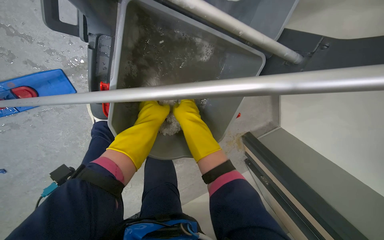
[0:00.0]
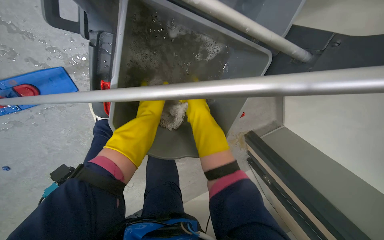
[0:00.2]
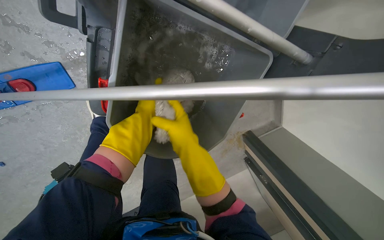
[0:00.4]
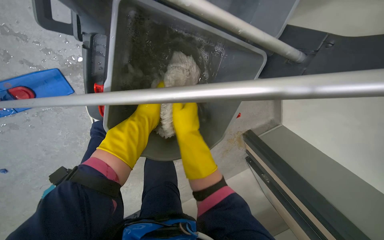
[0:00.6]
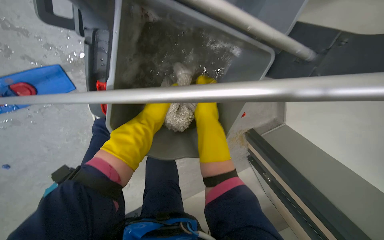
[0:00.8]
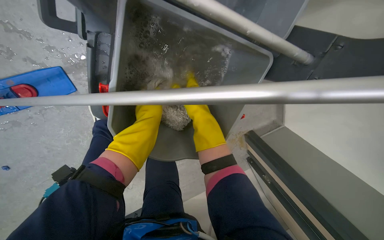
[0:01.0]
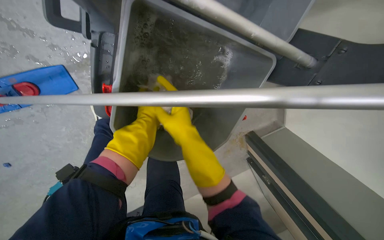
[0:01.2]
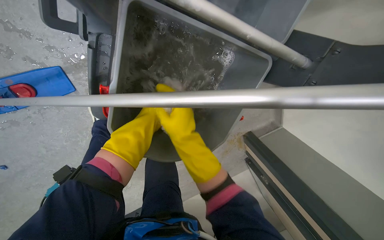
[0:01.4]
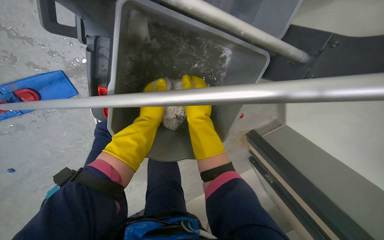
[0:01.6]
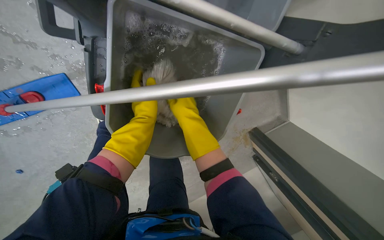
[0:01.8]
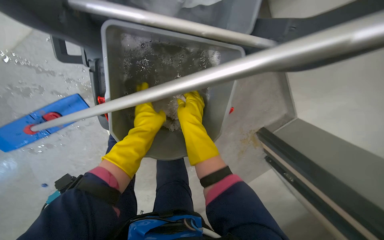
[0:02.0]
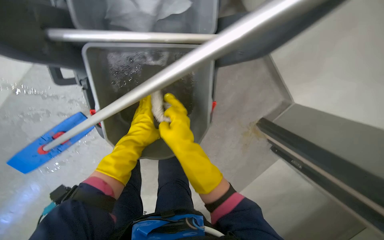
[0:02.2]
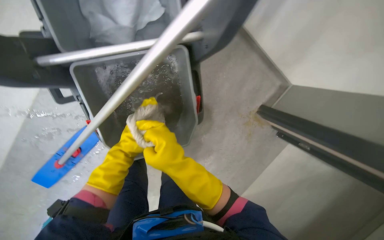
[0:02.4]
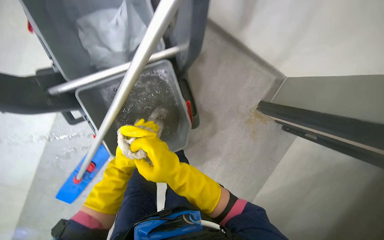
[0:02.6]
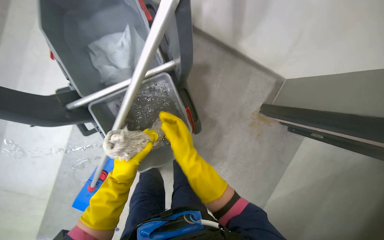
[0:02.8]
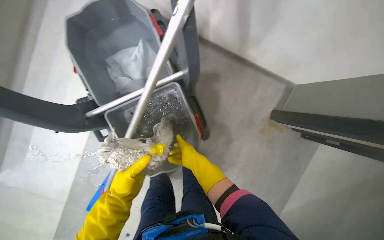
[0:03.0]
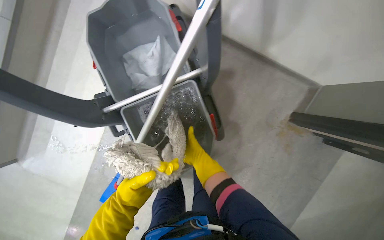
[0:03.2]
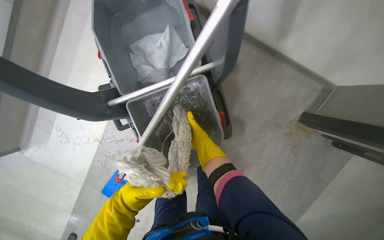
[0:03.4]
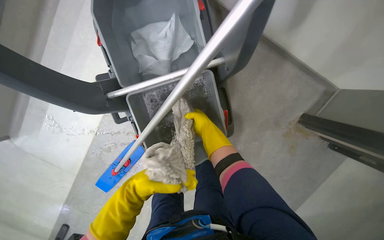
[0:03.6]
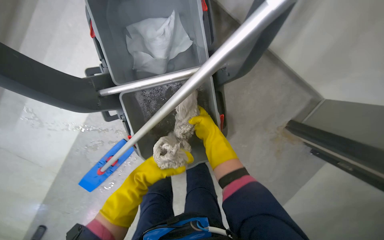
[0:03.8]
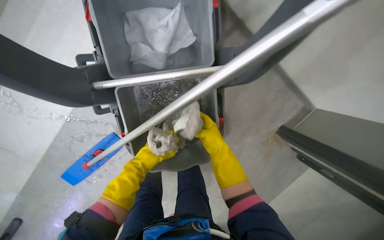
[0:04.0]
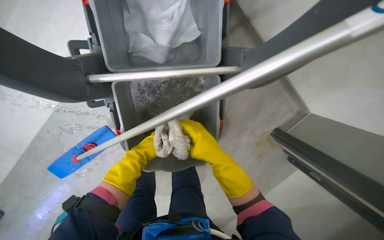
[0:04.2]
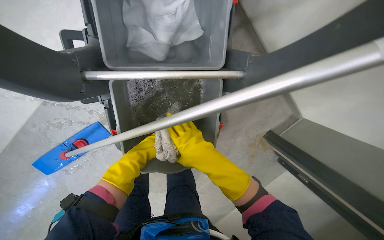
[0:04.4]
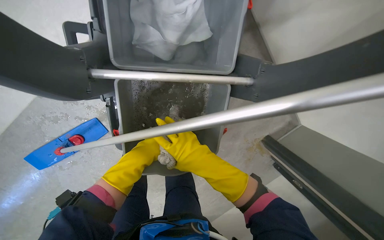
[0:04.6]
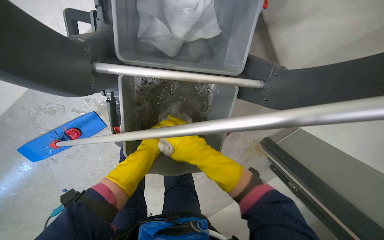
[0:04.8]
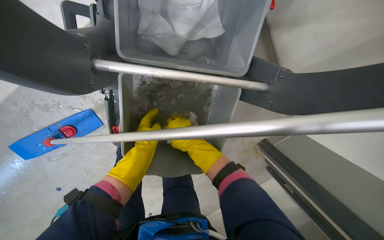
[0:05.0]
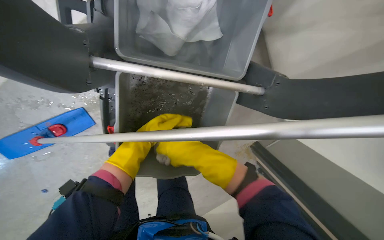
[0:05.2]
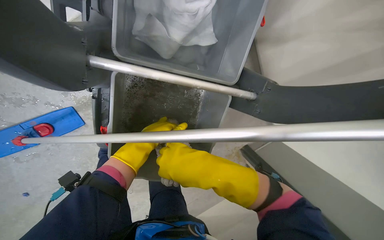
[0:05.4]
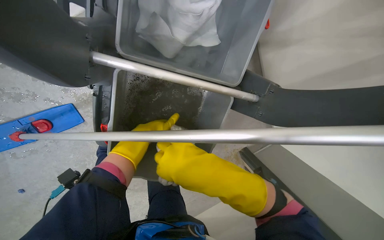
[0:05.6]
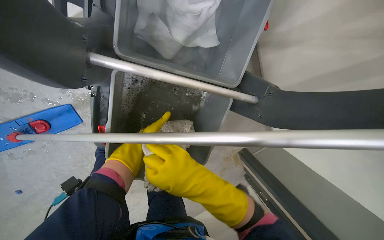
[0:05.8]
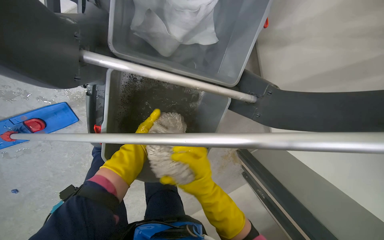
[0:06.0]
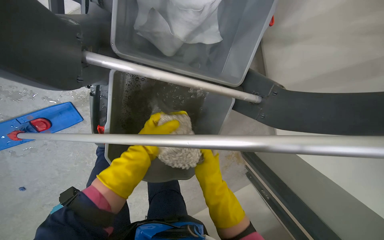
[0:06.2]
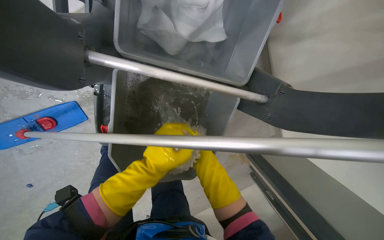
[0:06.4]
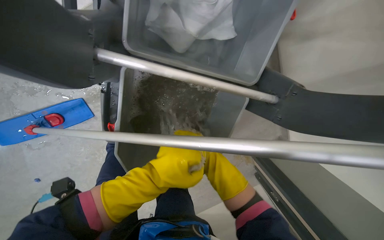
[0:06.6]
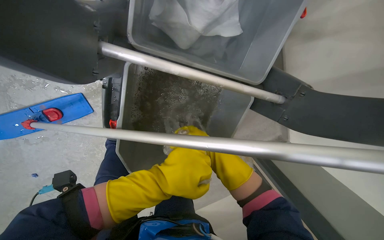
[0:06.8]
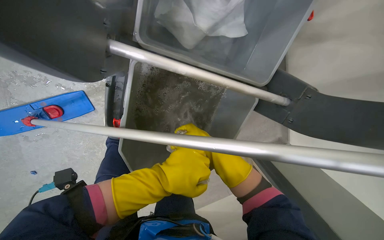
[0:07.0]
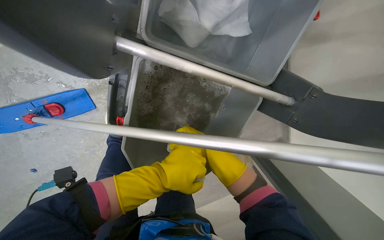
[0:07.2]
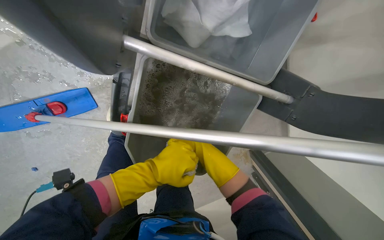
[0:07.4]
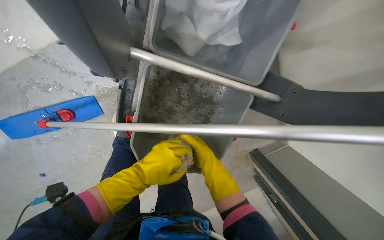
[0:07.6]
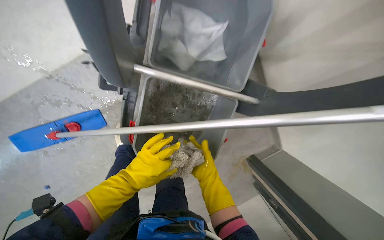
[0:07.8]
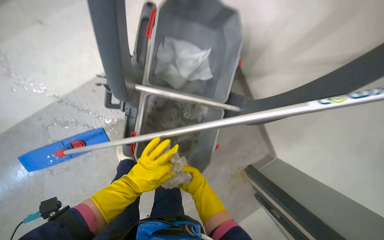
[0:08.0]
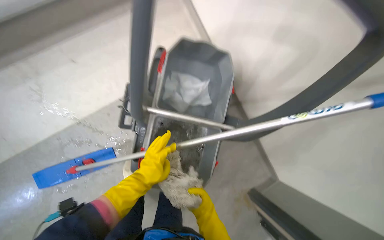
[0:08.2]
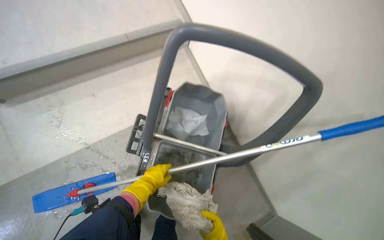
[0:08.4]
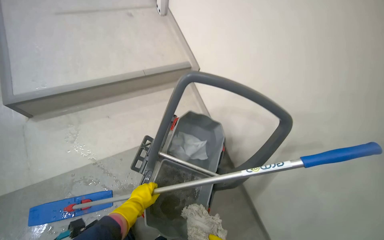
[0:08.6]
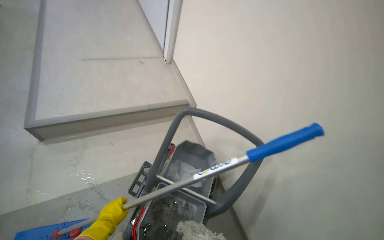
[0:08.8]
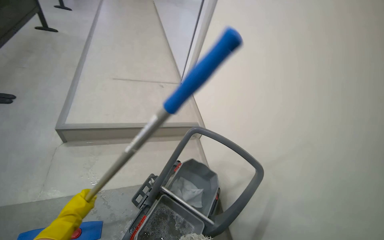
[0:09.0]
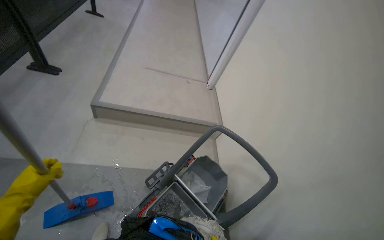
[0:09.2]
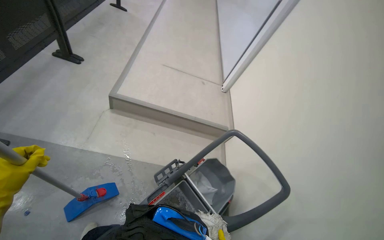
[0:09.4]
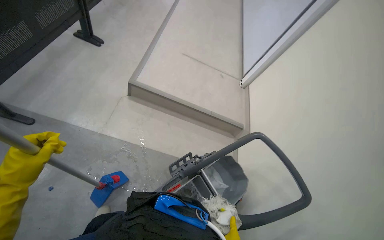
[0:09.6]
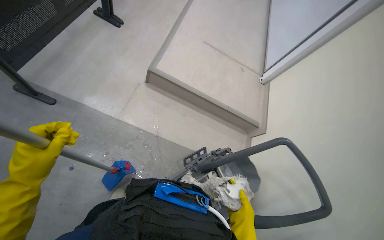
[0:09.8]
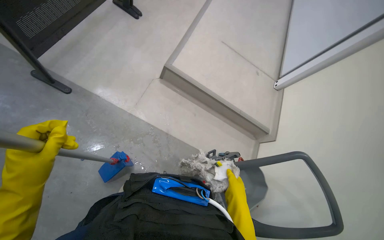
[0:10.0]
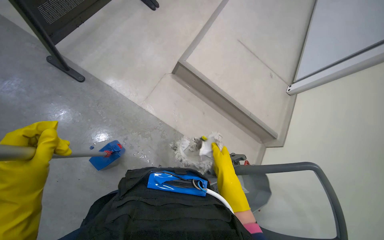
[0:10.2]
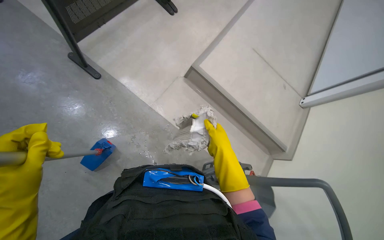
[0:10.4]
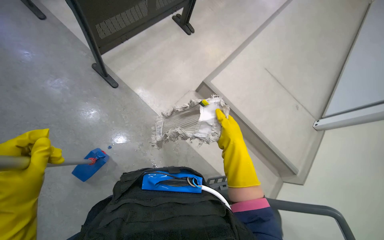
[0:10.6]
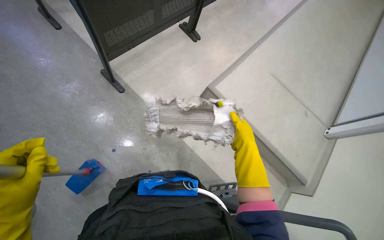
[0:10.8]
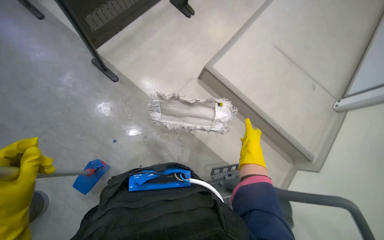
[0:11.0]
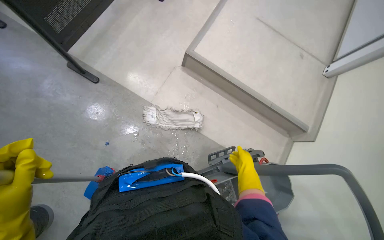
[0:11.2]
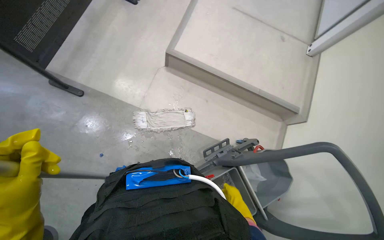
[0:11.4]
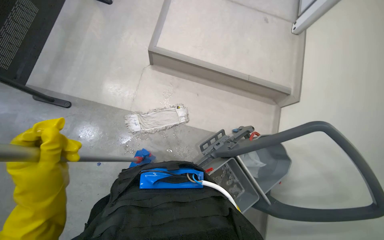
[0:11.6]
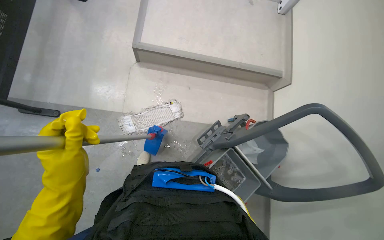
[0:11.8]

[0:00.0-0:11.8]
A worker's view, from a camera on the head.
Job: preparing cleaning supplies.
The whole recording: Cleaning mop head. The worker removes the mop head from the mop and cleans it in a bucket.
0.0 to 1.4 s: The right hand shifts about 10 cm nearer to the camera.
1.4 to 3.0 s: The view pans to the left by some 30 degrees. The camera pitches upward, by approximately 15 degrees. Everything in view rotates some 35 degrees counterclockwise.
3.0 to 4.4 s: The view tips downward by approximately 10 degrees. The right hand shifts about 10 cm nearer to the camera.
4.4 to 6.0 s: The right hand swings nearer and farther, some 25 cm each way, with 2 reversals.
6.0 to 7.4 s: The right hand travels farther from the camera by roughly 10 cm.
7.4 to 8.8 s: The camera travels about 60 cm. The view tilts some 65 degrees upward.
8.8 to 10.4 s: The camera travels about 50 cm. The head turns to the left by roughly 55 degrees.
10.4 to 11.8 s: The scene rotates counterclockwise by approximately 30 degrees.

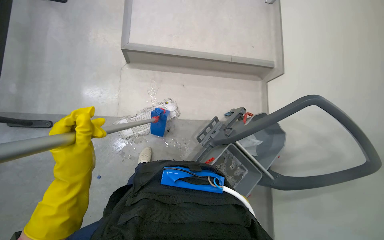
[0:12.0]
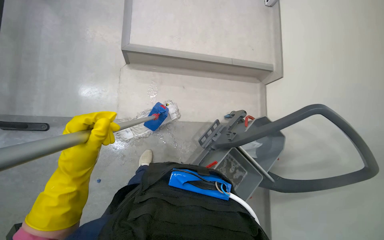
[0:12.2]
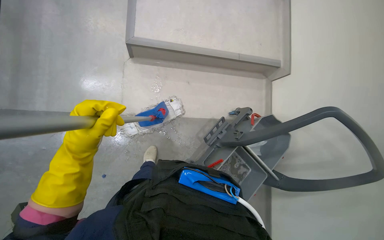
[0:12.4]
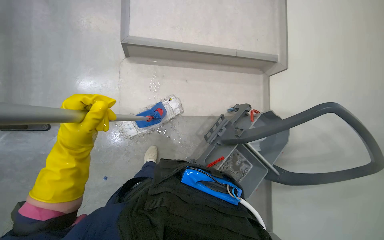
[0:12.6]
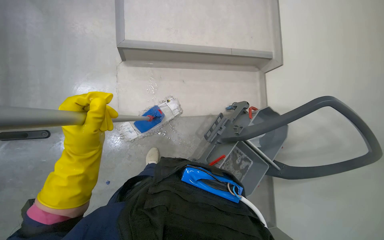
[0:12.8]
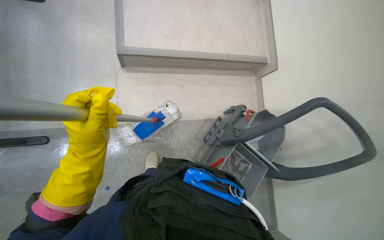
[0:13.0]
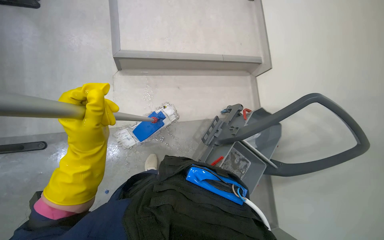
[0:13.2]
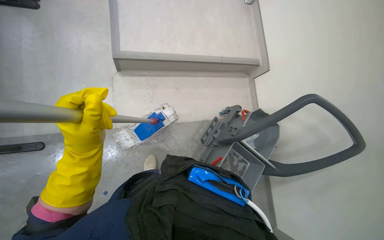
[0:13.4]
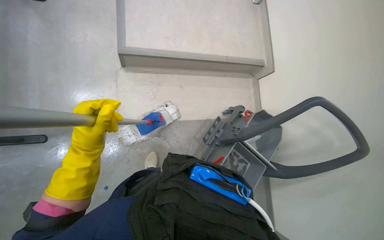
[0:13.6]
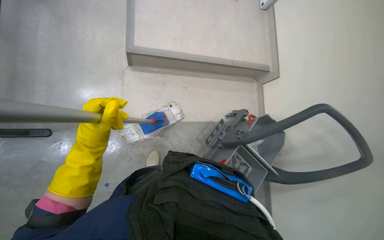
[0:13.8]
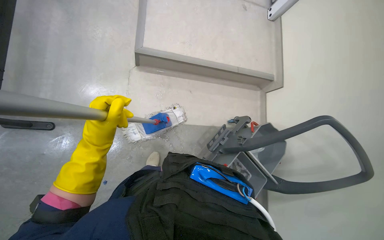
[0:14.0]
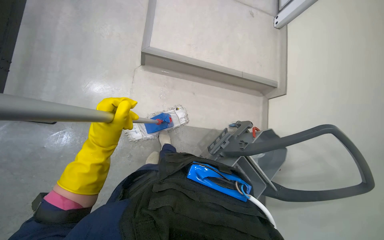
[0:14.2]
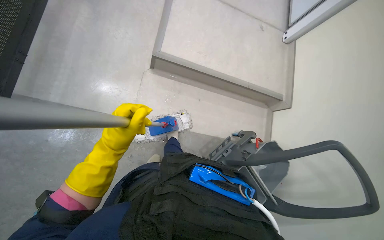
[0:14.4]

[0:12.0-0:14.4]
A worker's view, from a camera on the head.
Job: preparing cleaning supplies.
The whole recording: Cleaning mop head. The worker removes the mop head from the mop and cleans it in a bucket.
12.0 to 13.2 s: The left hand is displaced up the picture by approximately 10 cm.

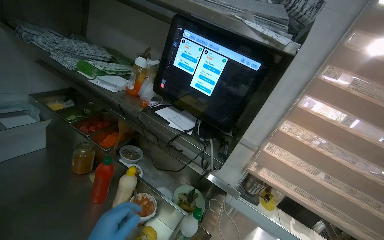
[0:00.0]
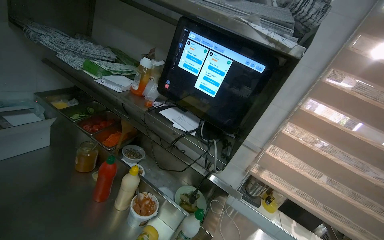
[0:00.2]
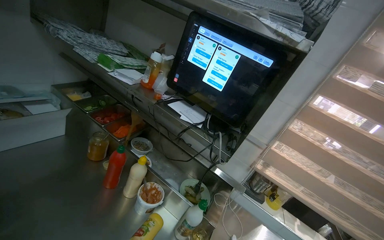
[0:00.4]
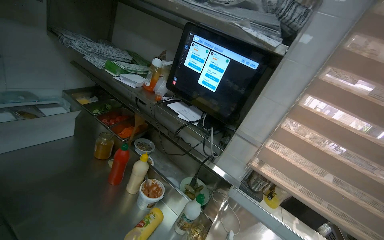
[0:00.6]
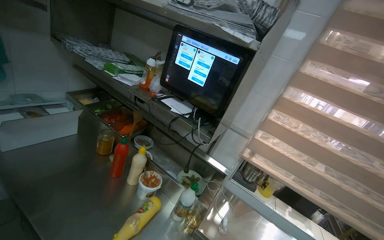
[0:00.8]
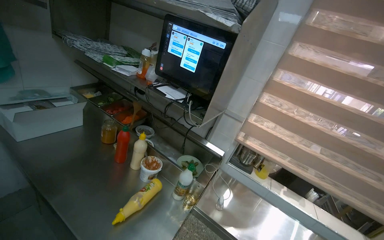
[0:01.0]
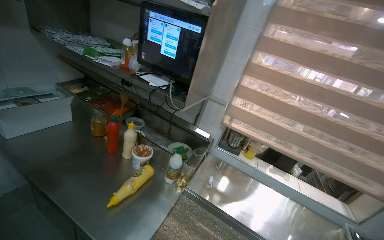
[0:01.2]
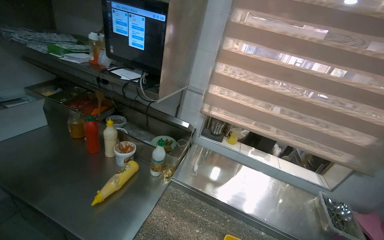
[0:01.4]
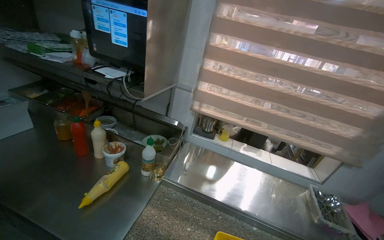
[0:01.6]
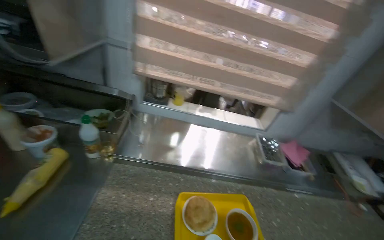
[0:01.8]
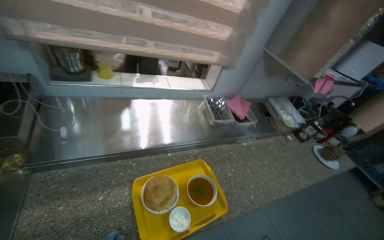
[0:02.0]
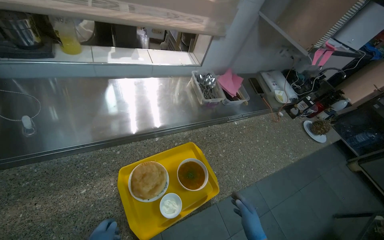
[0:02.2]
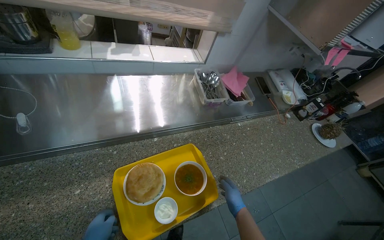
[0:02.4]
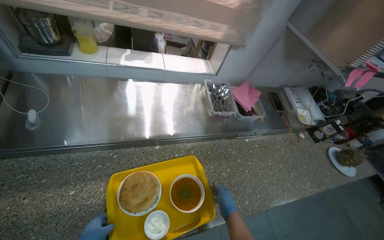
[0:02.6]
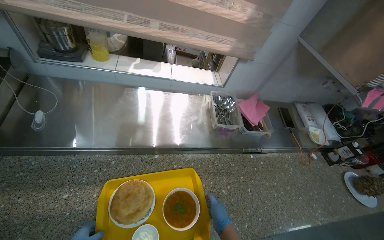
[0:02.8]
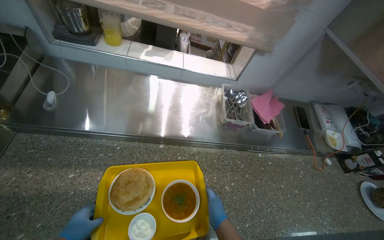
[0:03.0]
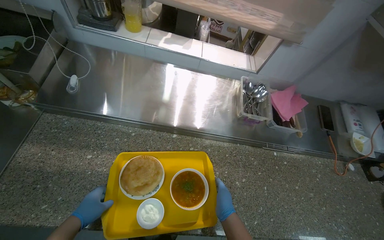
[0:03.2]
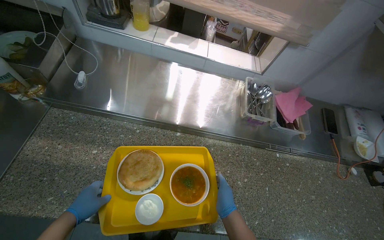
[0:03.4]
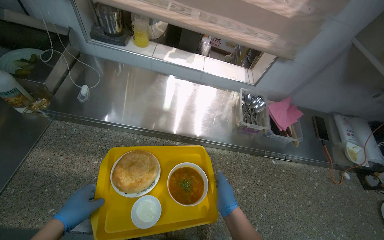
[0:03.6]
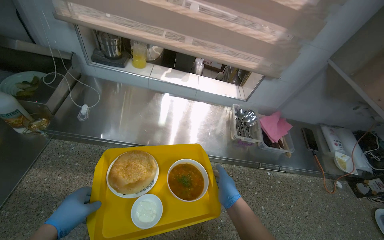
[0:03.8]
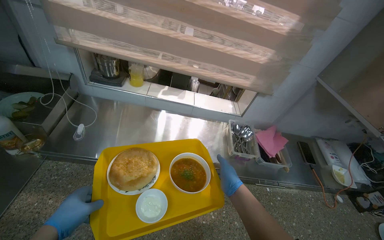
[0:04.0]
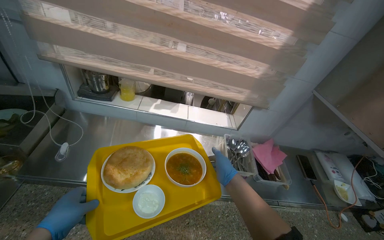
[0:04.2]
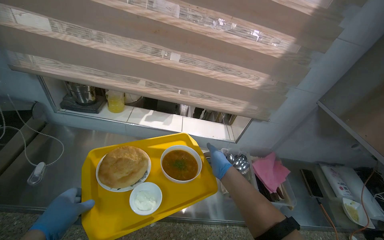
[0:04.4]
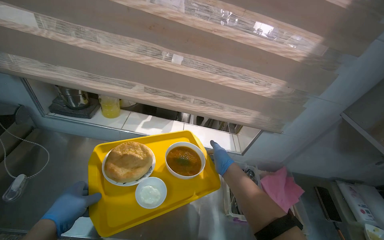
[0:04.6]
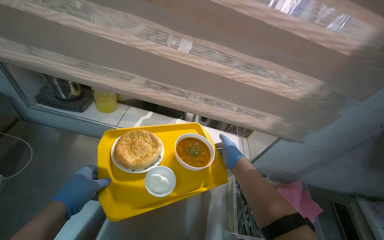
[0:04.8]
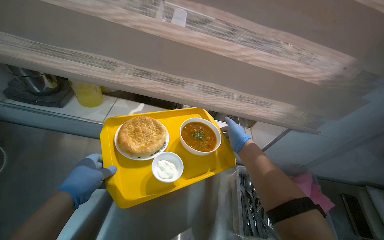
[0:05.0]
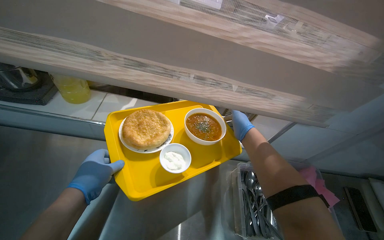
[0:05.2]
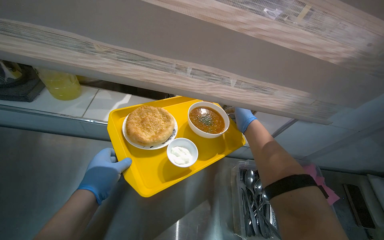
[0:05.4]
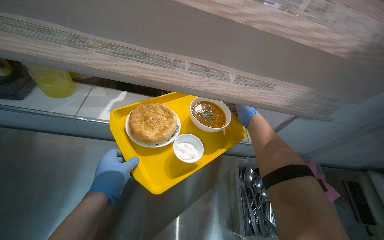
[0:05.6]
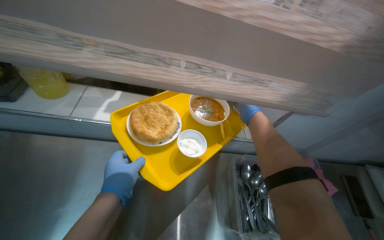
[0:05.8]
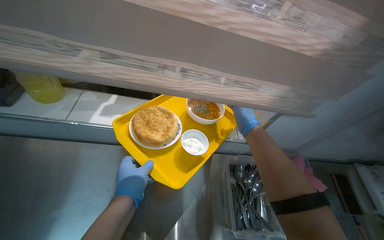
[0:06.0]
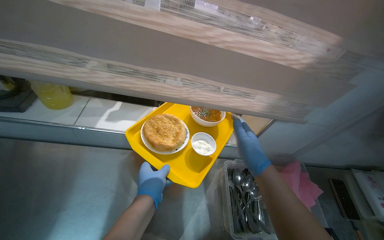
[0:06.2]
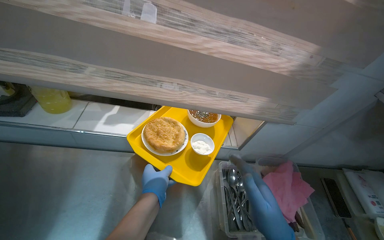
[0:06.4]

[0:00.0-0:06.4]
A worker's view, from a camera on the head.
Job: preparing food.
The whole recording: Preparing meal. The worker prepares the meal.
0.0 to 1.6 s: The wearer moves about 40 cm.
1.6 to 3.2 s: The wearer moves about 40 cm. The view swings roughly 15 degrees to the right. The camera pitches downward, by roughly 35 degrees.
3.2 to 4.8 s: The wearer looks about 15 degrees further upward. Both hands travel together up the picture, approximately 50 cm.
4.8 to 6.4 s: The left hand goes approximately 20 cm to the right; the right hand shifts about 15 cm down the picture and nearer to the camera.
